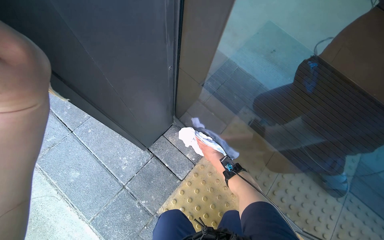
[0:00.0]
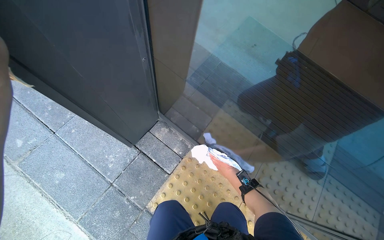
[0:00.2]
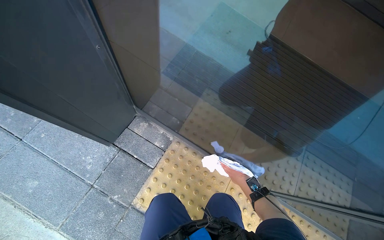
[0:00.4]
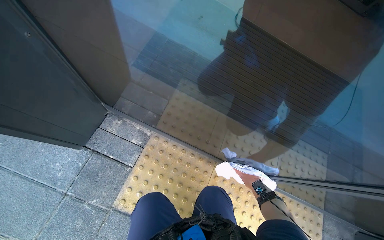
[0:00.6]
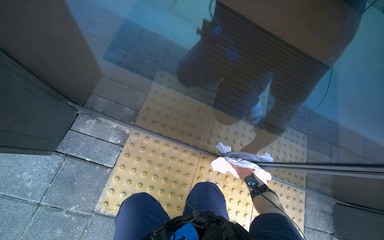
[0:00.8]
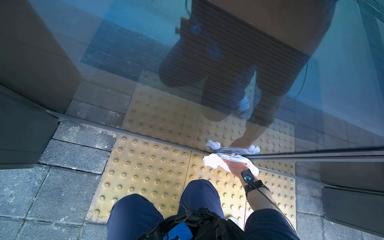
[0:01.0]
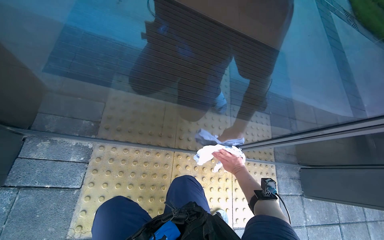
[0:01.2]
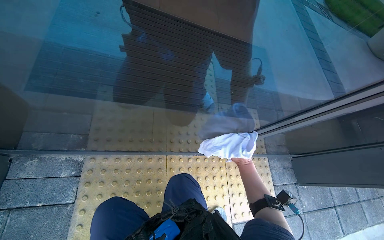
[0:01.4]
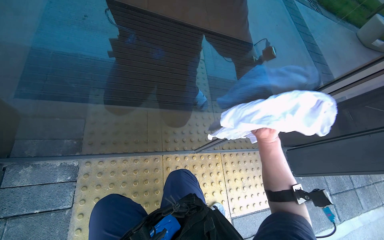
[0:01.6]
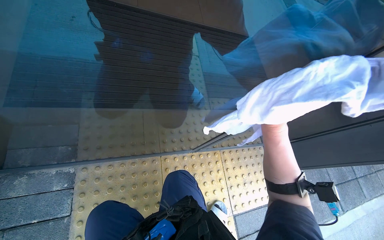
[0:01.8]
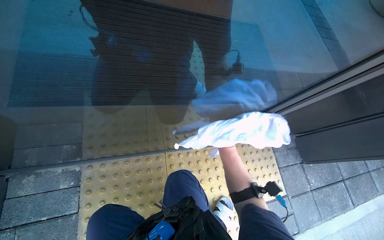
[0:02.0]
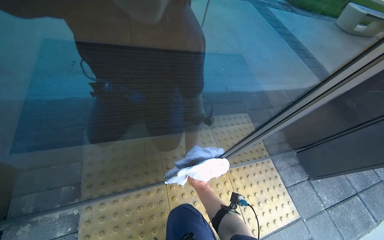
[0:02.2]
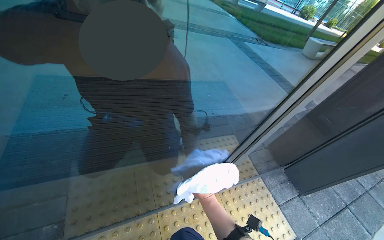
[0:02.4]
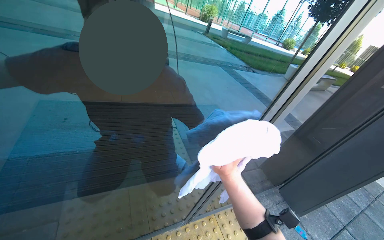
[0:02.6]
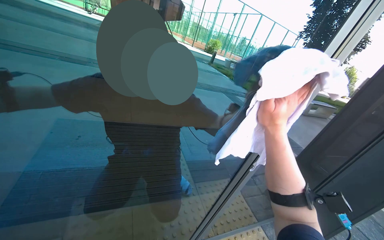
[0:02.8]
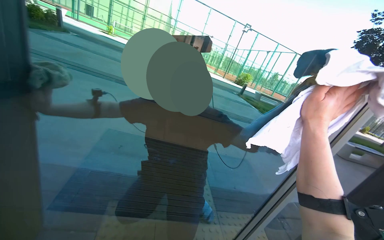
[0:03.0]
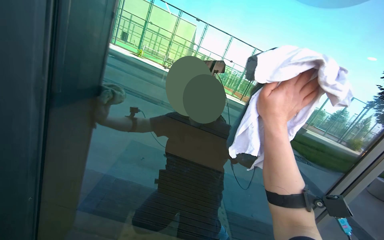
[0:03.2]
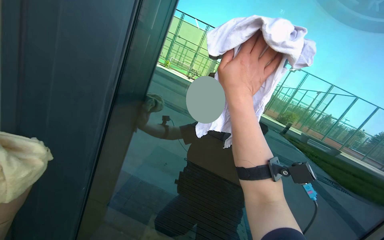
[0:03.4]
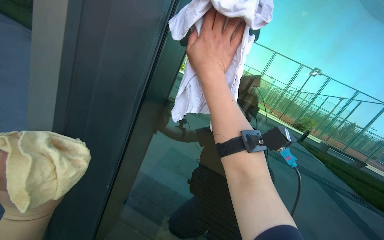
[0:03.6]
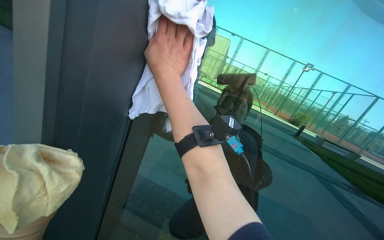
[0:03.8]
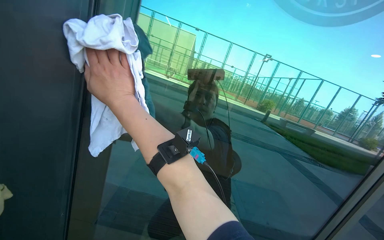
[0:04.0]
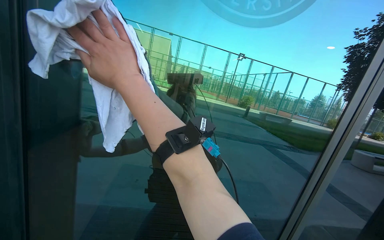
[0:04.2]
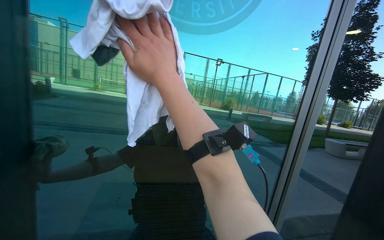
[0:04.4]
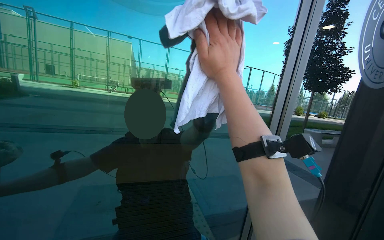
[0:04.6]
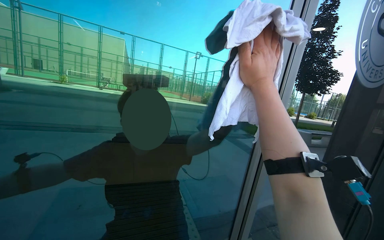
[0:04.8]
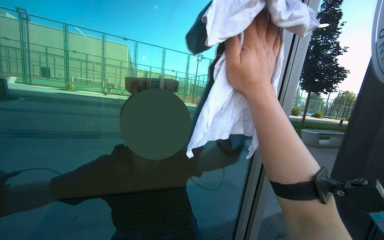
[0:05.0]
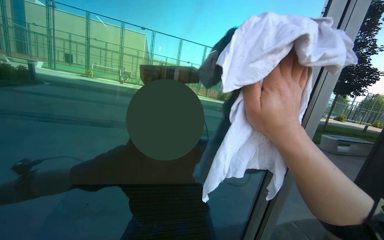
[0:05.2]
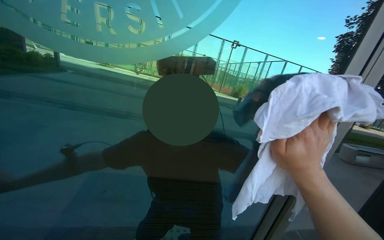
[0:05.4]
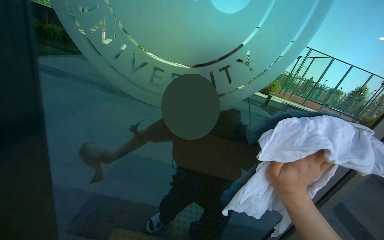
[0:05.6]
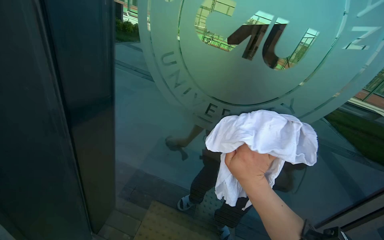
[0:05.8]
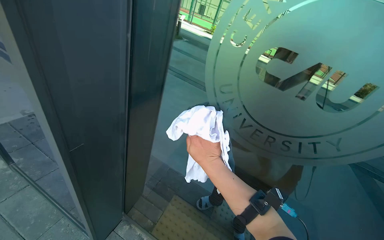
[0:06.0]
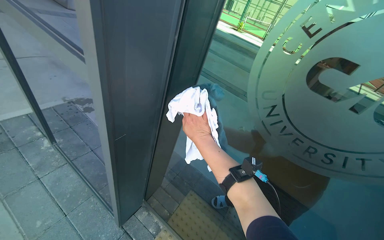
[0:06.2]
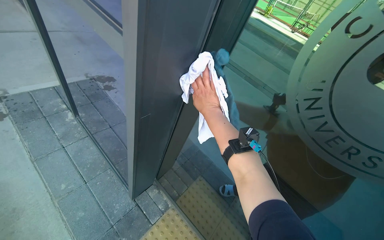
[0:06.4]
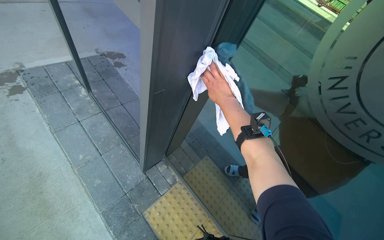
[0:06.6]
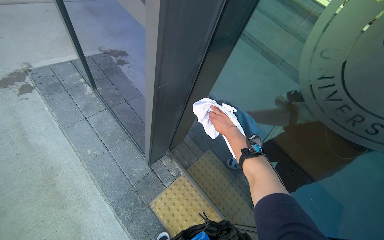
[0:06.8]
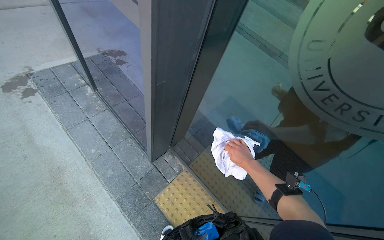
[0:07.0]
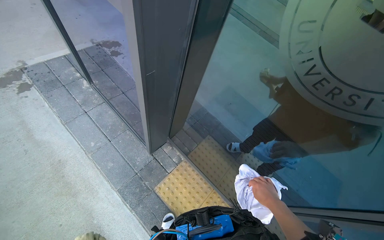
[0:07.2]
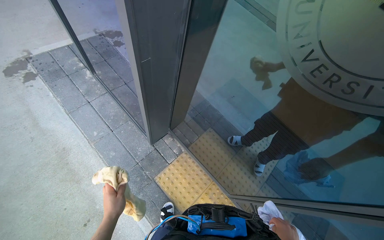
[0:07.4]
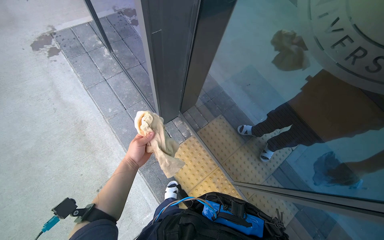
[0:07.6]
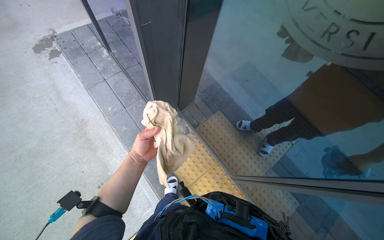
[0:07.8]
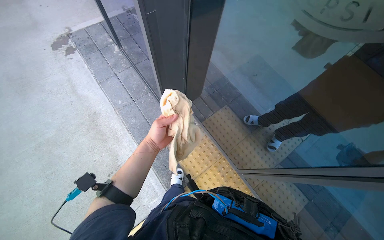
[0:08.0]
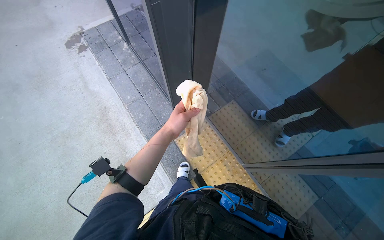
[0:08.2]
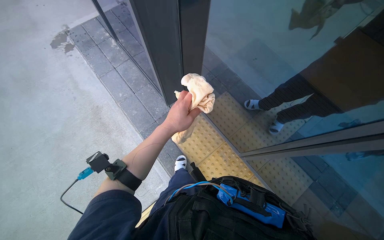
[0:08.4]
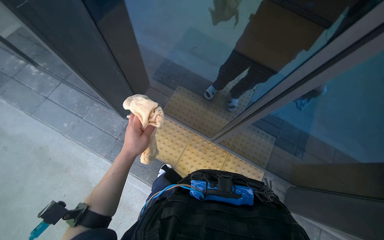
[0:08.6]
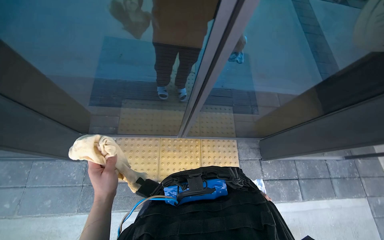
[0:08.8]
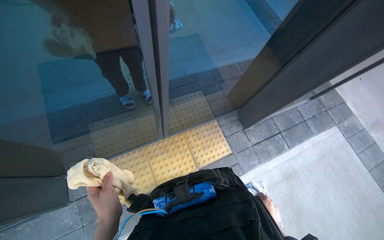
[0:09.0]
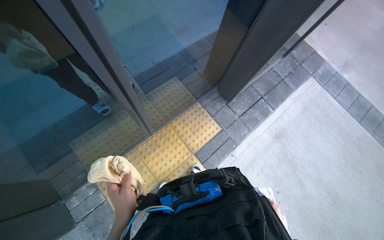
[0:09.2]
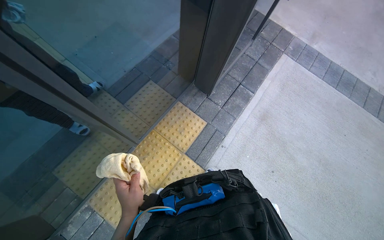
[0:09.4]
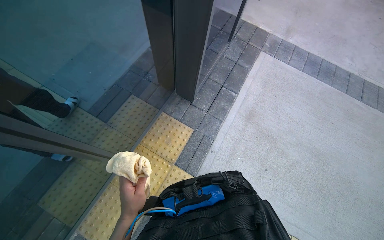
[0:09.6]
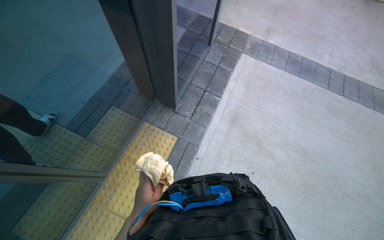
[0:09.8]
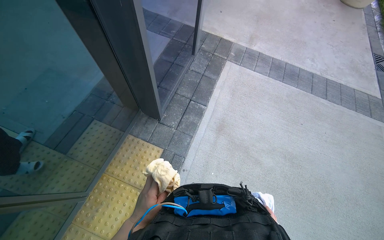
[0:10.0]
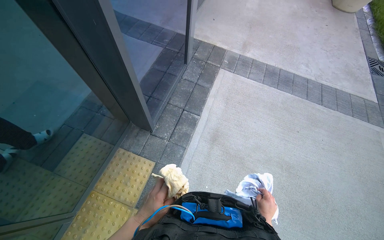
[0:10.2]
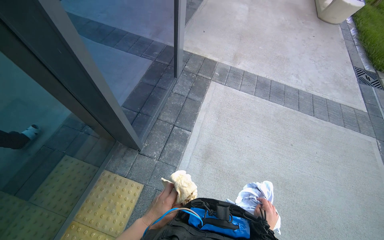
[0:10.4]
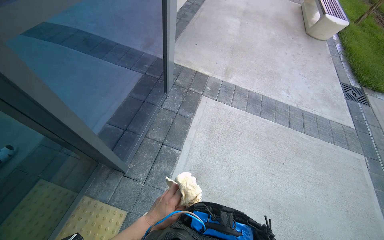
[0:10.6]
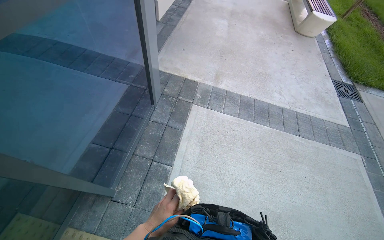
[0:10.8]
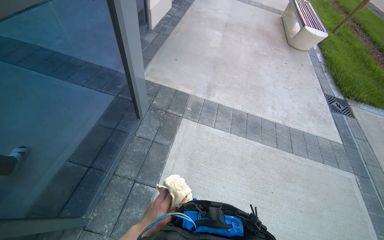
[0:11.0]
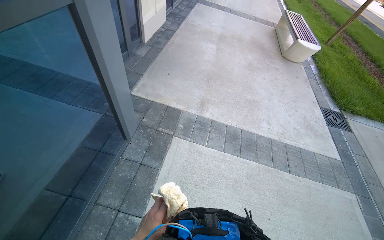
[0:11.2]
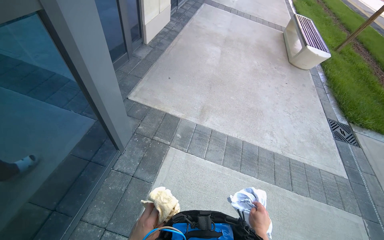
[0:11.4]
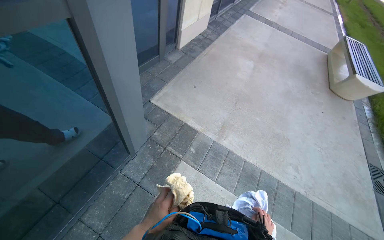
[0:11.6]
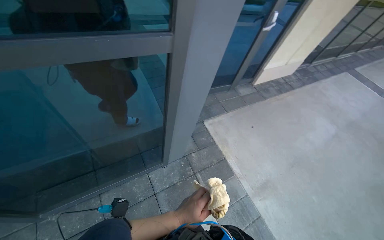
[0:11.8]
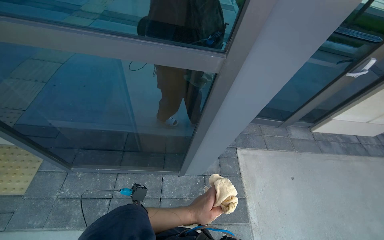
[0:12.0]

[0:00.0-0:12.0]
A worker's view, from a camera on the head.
Job: cleaning windows.
The whole recording: Cleaning glass door. The worker cleans the glass door using a squeegee and then wipes it with a cloth, also cleaning the door handle.
0:00.0 to 0:01.6: The head rotates some 50 degrees to the right.
0:01.6 to 0:03.0: The wearer looks approximately 45 degrees further upward.
0:03.0 to 0:04.4: The view tips upward by roughly 15 degrees.
0:04.4 to 0:06.0: The head travels some 50 cm. The camera sweeps to the left, by approximately 40 degrees.
0:06.0 to 0:07.6: The view pans to the left by about 25 degrees. The view tilts about 25 degrees downward.
0:07.6 to 0:09.0: The head rotates some 75 degrees to the right.
0:09.0 to 0:10.4: The wearer moves some 70 cm. The head rotates approximately 45 degrees to the right.
0:10.4 to 0:12.0: The wearer moves approximately 1 m. The head rotates approximately 70 degrees to the left. The camera pitches upward, by about 20 degrees.

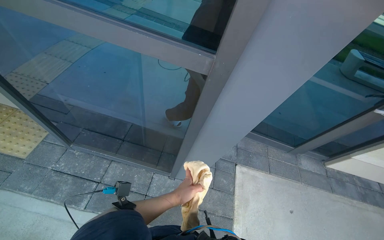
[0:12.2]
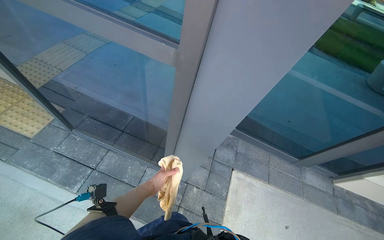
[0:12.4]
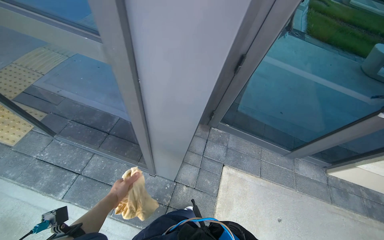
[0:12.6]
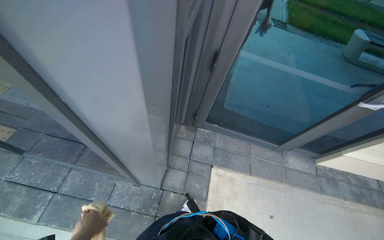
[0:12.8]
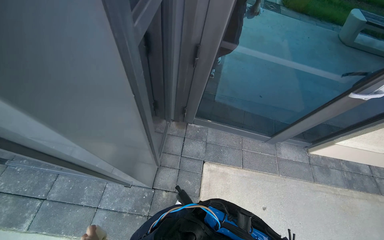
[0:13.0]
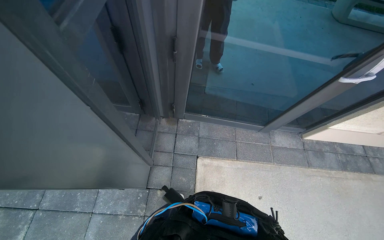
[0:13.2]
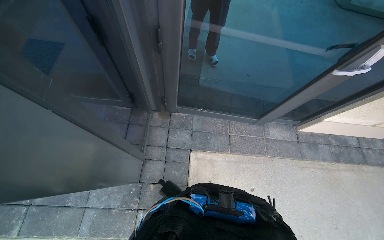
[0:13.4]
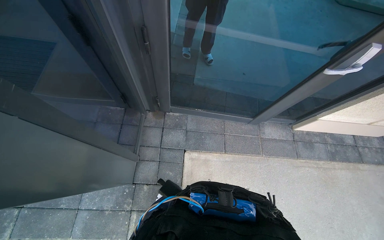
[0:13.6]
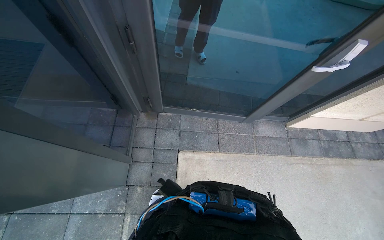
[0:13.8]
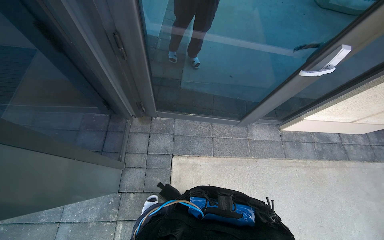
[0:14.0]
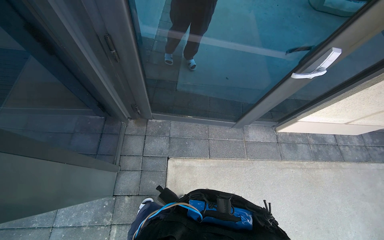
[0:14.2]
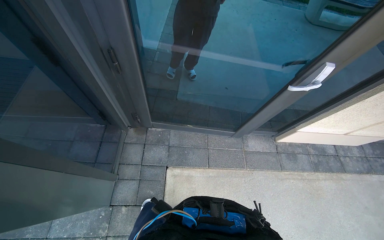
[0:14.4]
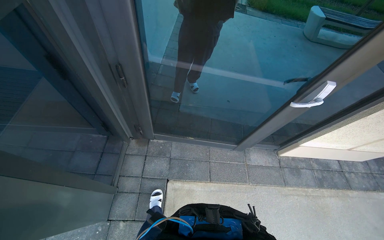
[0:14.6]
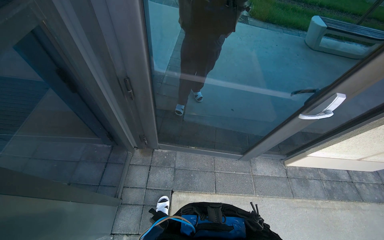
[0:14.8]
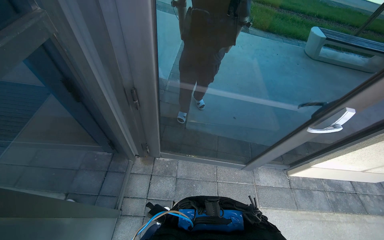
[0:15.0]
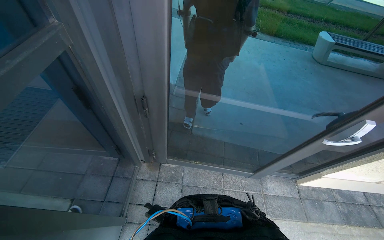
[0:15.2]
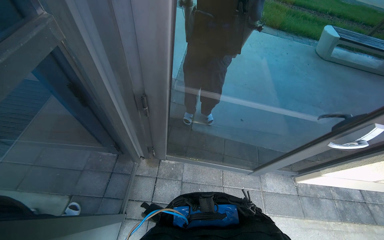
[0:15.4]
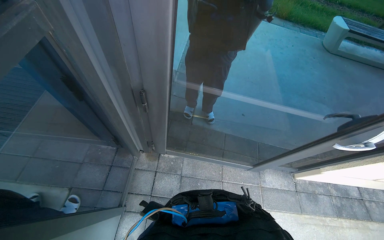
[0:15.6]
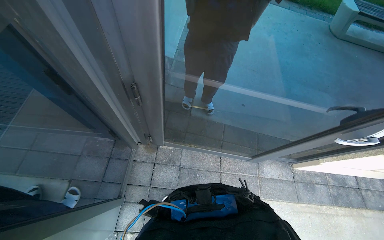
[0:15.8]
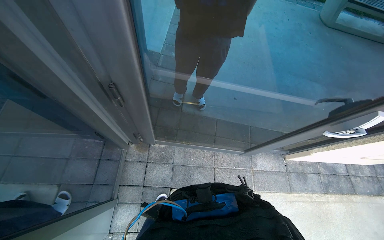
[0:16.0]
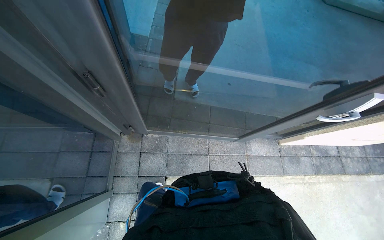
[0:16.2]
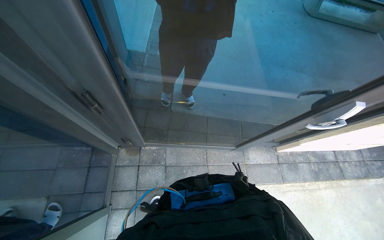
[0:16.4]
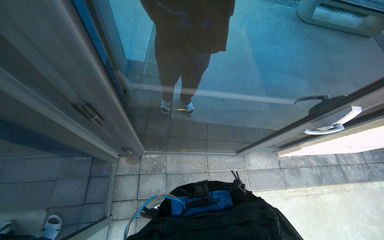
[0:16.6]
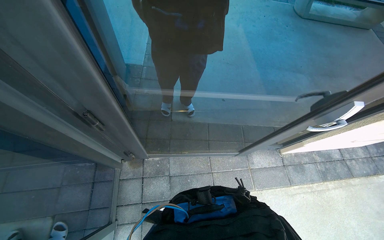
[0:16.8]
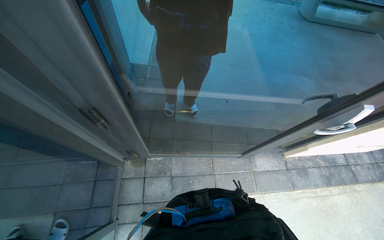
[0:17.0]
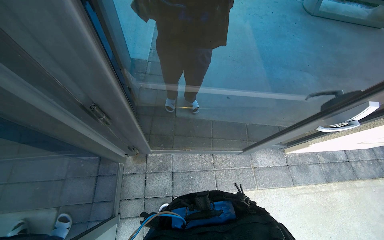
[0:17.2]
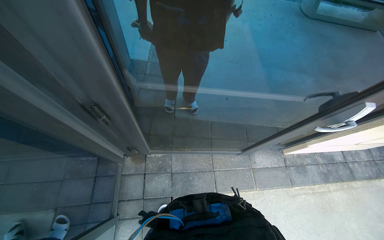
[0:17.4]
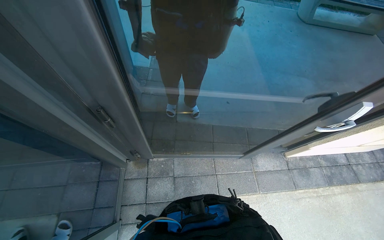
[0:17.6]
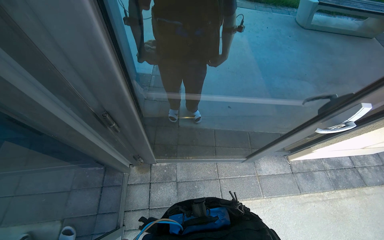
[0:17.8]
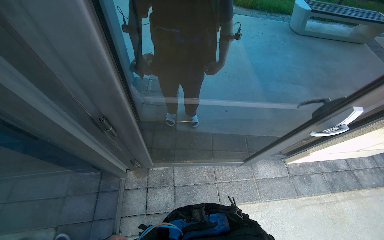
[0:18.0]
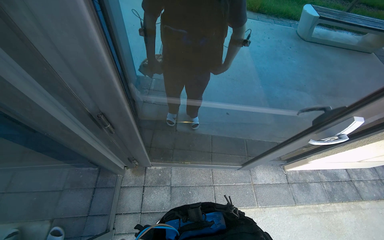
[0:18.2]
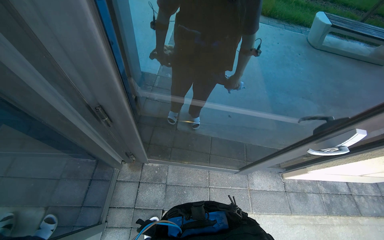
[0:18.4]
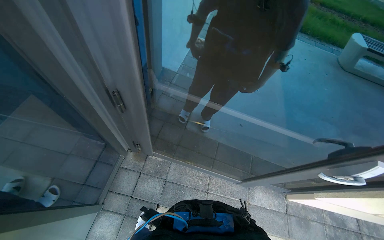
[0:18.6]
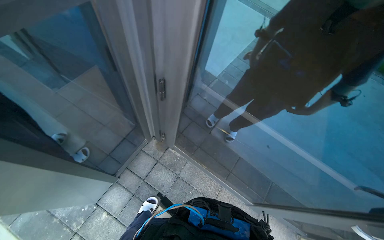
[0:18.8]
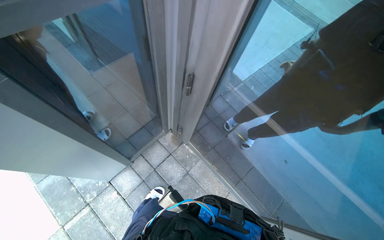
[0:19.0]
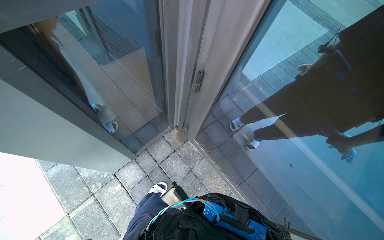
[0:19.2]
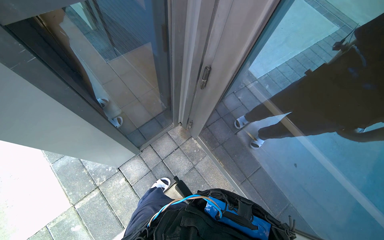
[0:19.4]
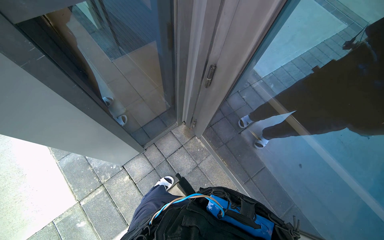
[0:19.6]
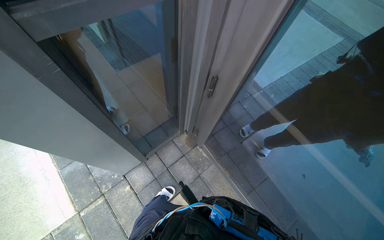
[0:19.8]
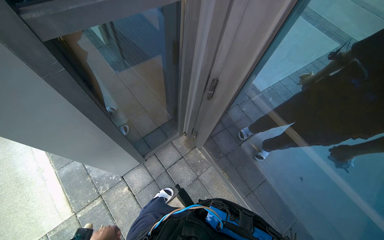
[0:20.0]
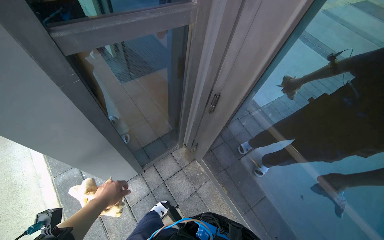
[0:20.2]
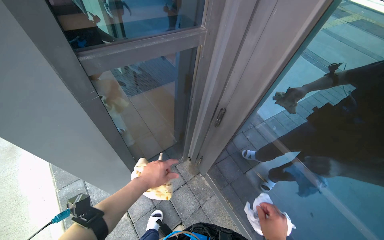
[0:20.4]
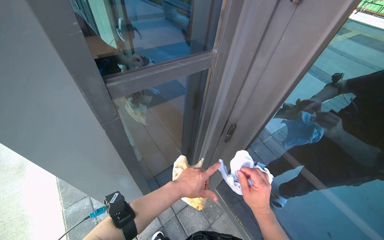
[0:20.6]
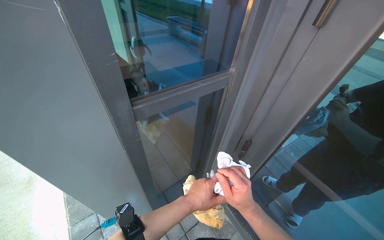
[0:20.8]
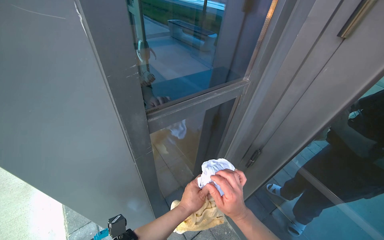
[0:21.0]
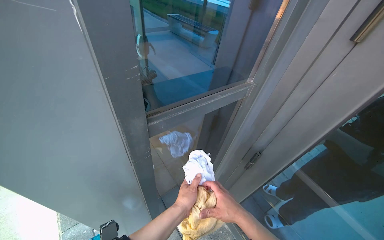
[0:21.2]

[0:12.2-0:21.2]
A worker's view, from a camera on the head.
Job: cleaning windows.
The whole recording: Cleaning glass door. The worker cleans the glass door using a squeegee and then wipes it with a cloth, also cleaning the door handle.
0:12.2 to 0:13.8: The head travels about 80 cm. The view tips downward by approximately 15 degrees.
0:13.8 to 0:15.2: The view tilts about 15 degrees upward.
0:18.2 to 0:19.8: The head rotates roughly 50 degrees to the left.
0:19.8 to 0:21.2: The camera pitches upward, by some 20 degrees.
